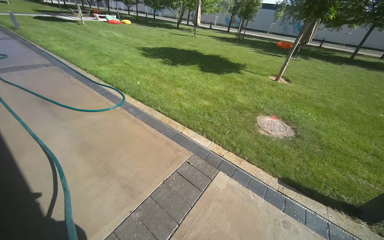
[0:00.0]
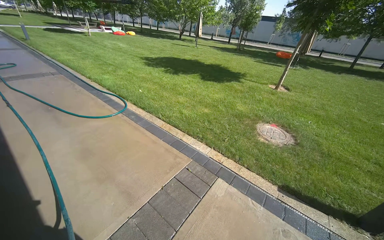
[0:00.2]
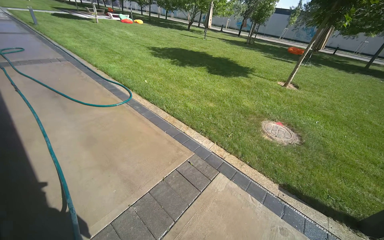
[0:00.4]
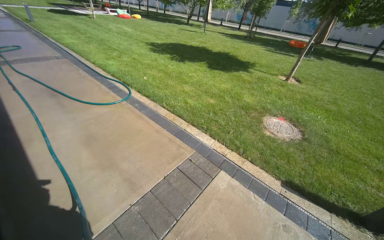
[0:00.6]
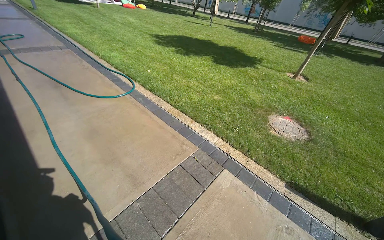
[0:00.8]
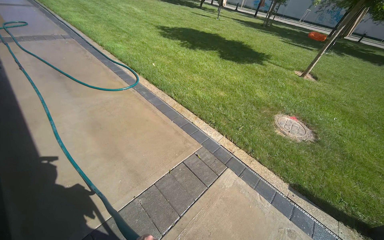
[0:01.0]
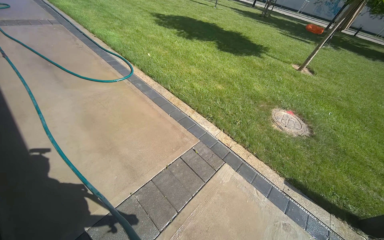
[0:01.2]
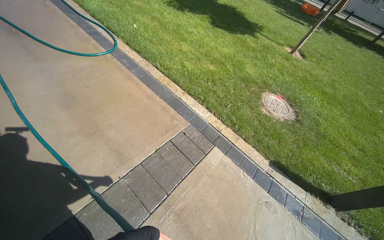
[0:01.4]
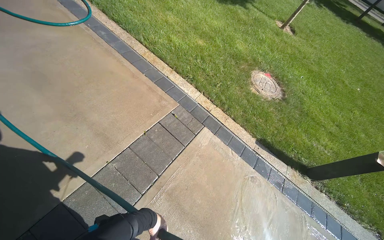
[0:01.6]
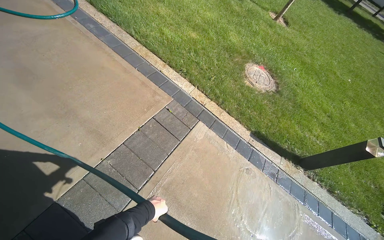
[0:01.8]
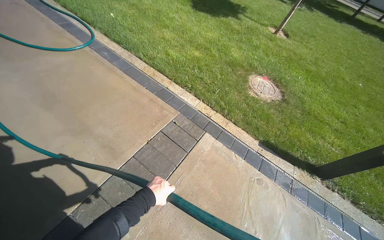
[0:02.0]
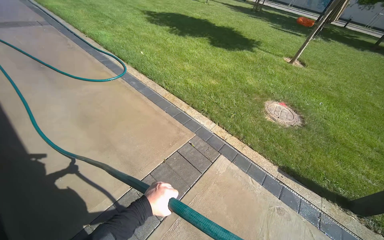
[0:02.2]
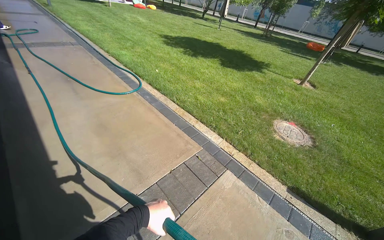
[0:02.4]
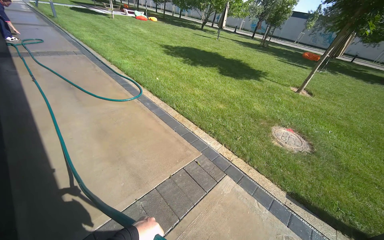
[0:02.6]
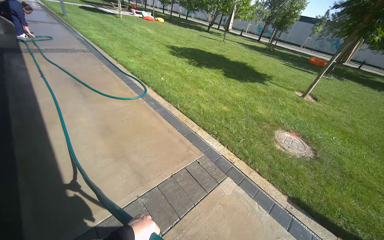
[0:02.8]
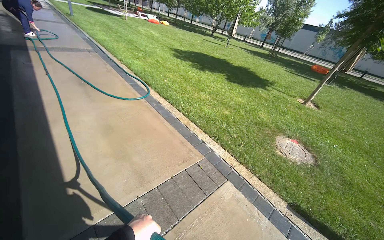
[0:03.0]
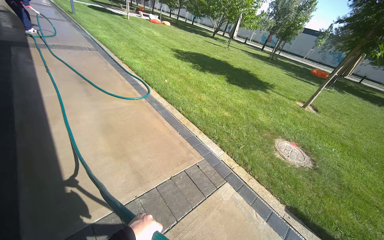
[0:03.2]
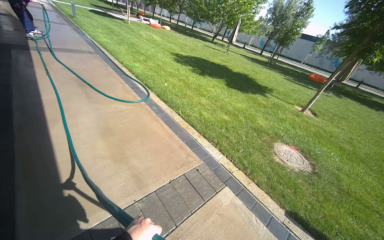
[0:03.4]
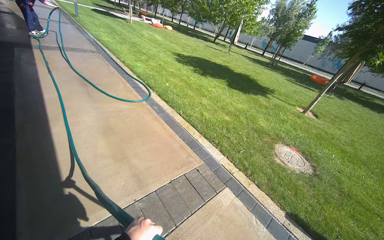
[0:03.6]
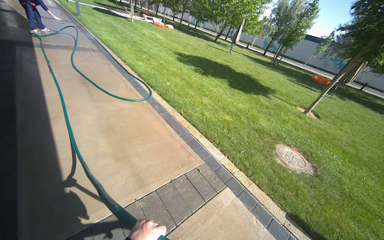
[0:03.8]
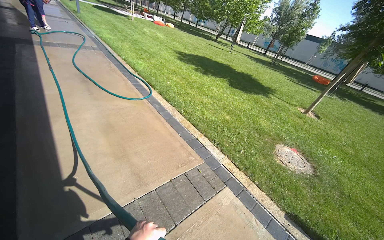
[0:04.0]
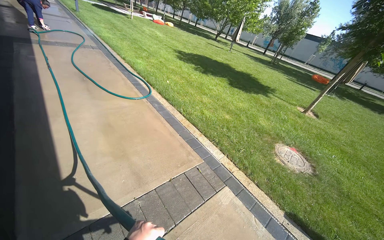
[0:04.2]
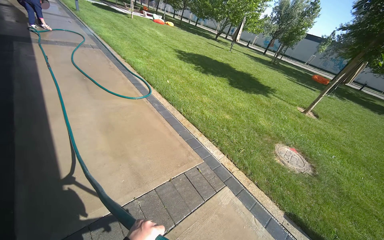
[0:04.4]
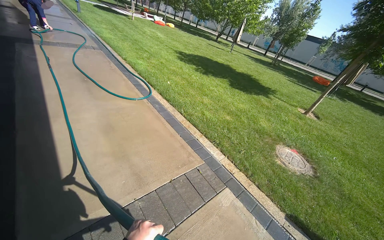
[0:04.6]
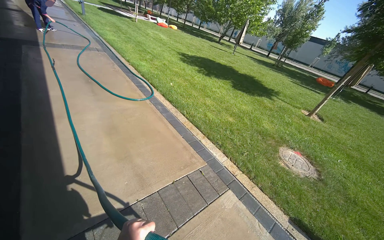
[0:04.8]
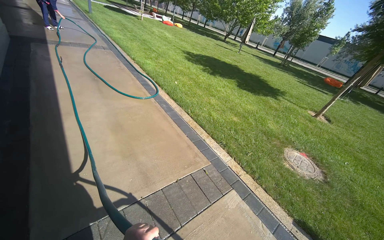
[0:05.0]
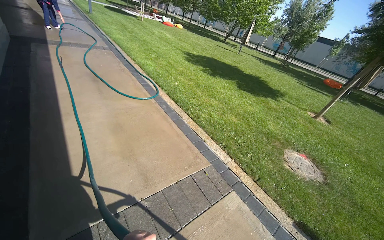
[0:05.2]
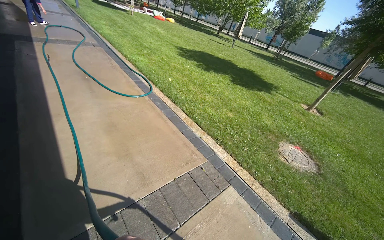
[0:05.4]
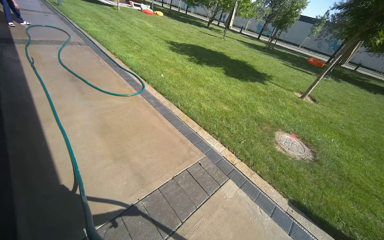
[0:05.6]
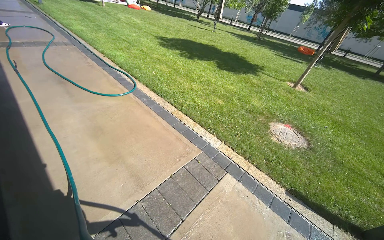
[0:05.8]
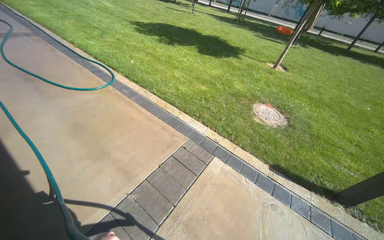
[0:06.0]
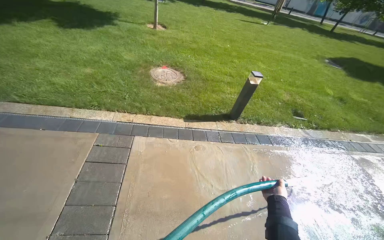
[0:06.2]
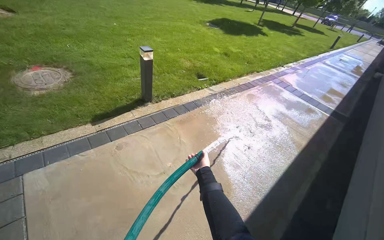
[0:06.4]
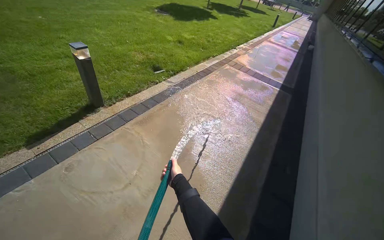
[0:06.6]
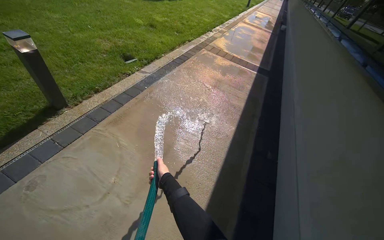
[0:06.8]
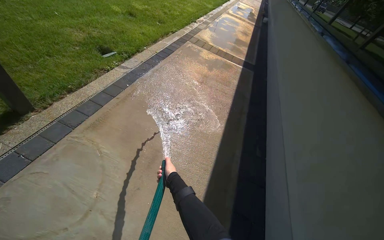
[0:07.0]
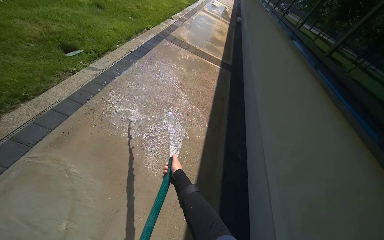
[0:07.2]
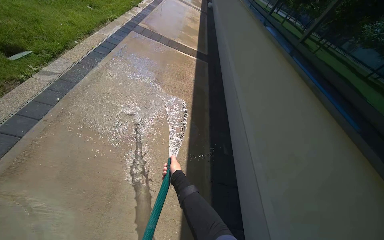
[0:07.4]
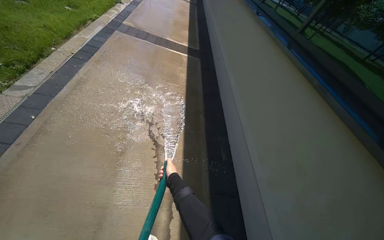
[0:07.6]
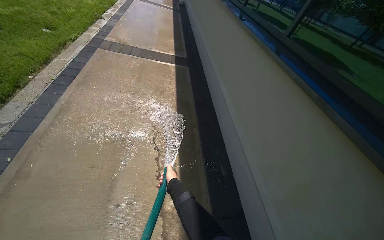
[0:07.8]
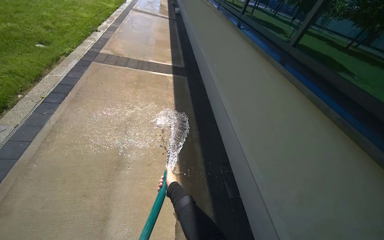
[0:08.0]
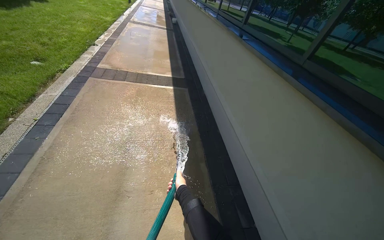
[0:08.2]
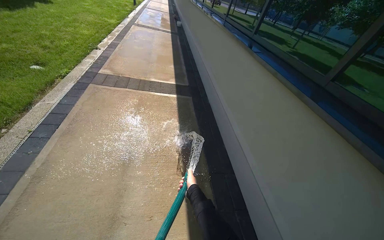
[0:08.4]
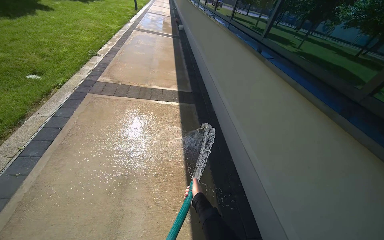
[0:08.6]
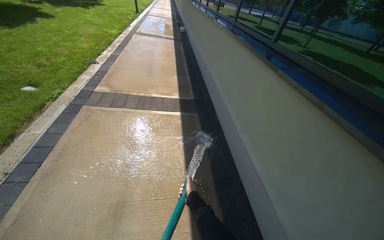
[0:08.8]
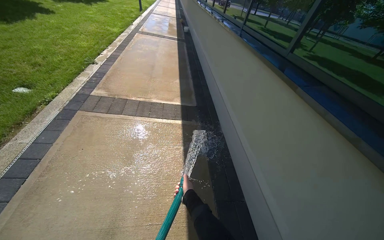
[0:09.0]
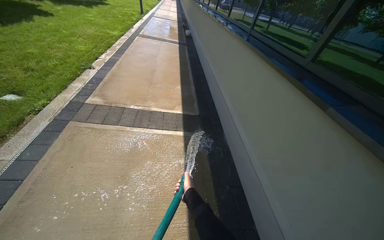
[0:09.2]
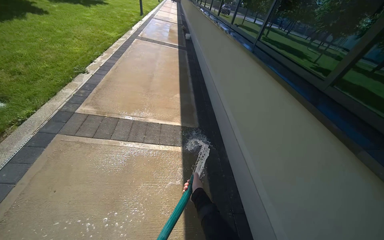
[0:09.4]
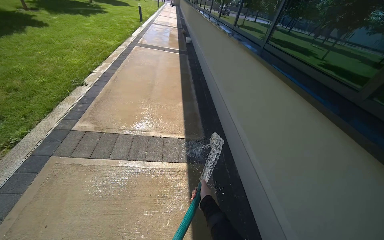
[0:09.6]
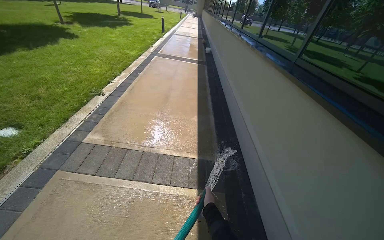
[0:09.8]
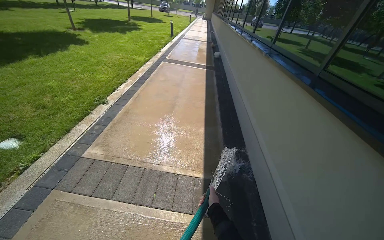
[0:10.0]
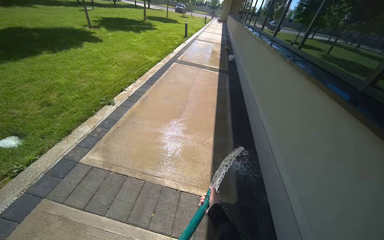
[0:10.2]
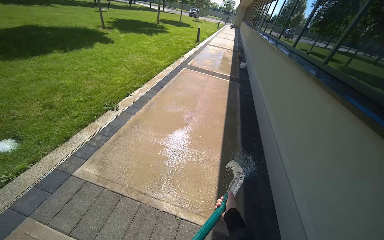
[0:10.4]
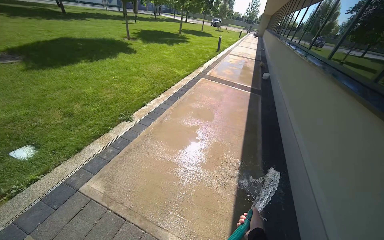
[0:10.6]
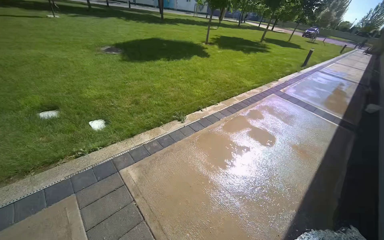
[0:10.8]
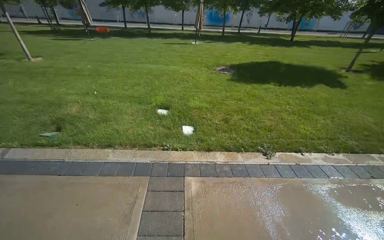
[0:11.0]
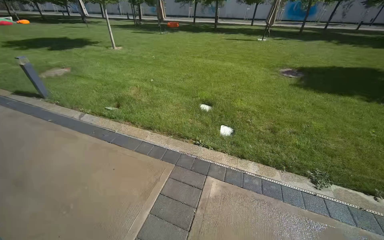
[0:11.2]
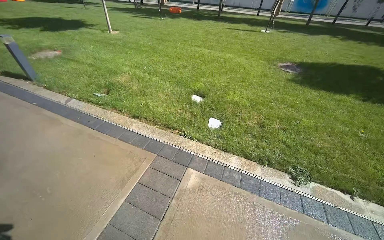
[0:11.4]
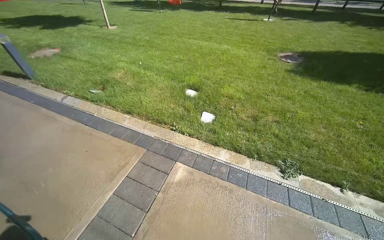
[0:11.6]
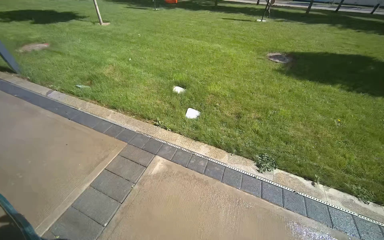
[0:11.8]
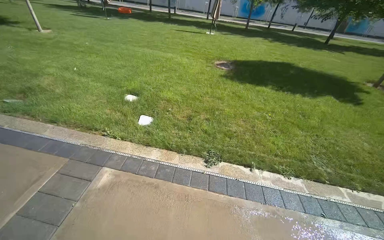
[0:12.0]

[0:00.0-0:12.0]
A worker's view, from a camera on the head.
Job: sweeping floor.
The whole recording: Rinsing concrete ground. The worker sprays water from a hose onto the concrete ground and adjacent grass.
0:00.0 to 0:01.6: The view tilts about 25 degrees downward.
0:01.6 to 0:03.0: The camera pitches upward, by about 25 degrees. The left hand shifts roughly 25 cm nearer to the camera.
0:06.0 to 0:07.6: The wearer moves roughly 1.5 m. The wearer's head swings about 125 degrees to the right. The view tilts some 35 degrees downward.
0:07.6 to 0:09.0: The head travels about 1.5 m.
0:09.0 to 0:10.4: The camera is carried approximately 1.5 m. The wearer's head swings approximately 20 degrees to the left.

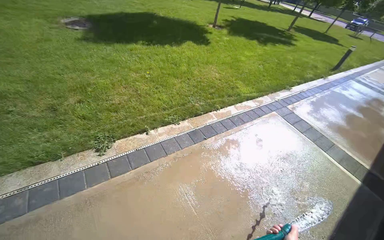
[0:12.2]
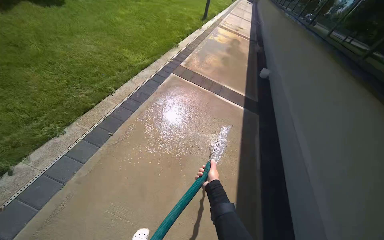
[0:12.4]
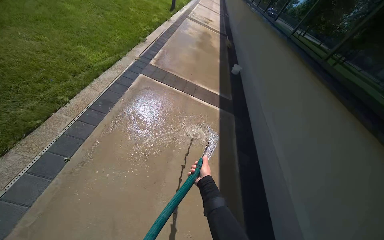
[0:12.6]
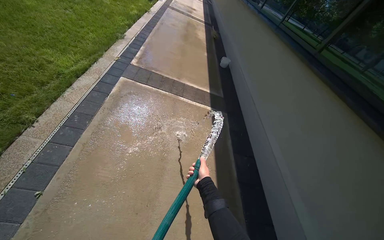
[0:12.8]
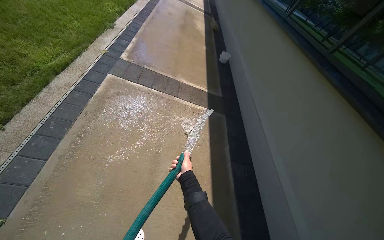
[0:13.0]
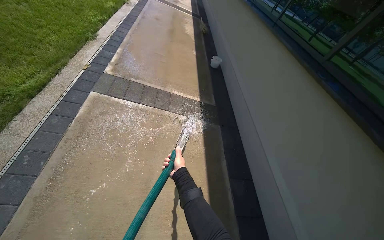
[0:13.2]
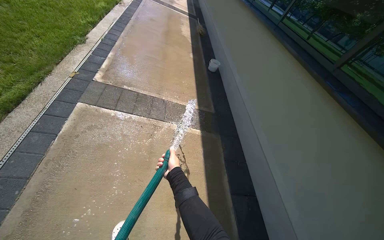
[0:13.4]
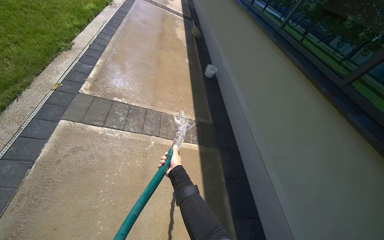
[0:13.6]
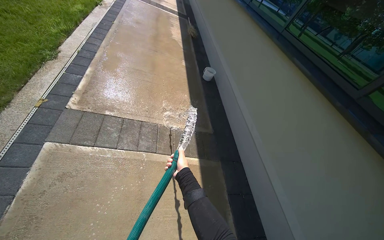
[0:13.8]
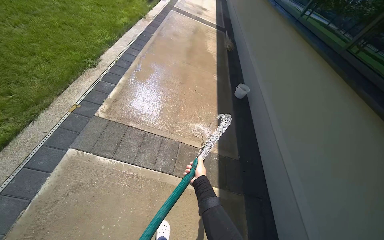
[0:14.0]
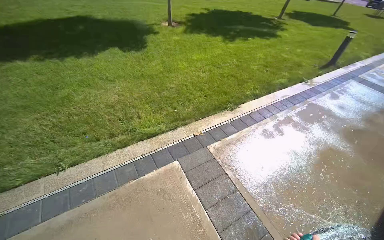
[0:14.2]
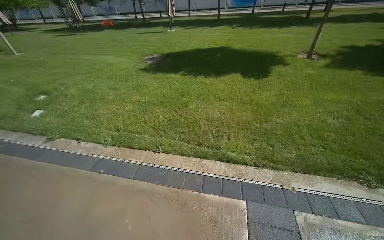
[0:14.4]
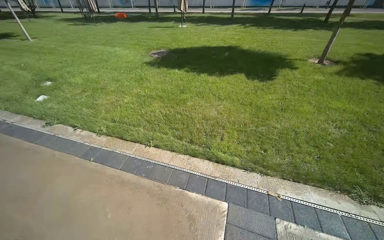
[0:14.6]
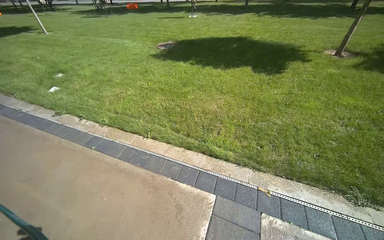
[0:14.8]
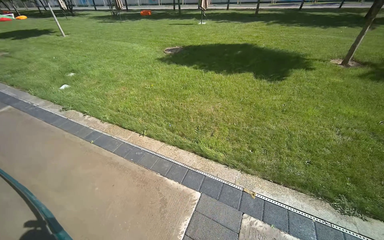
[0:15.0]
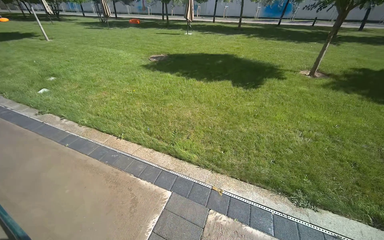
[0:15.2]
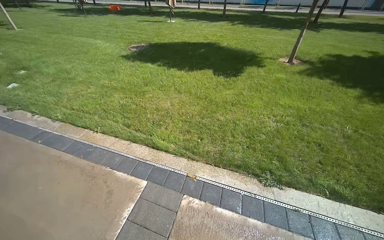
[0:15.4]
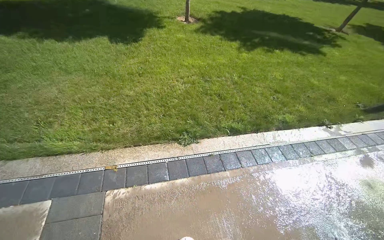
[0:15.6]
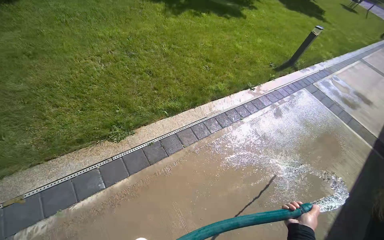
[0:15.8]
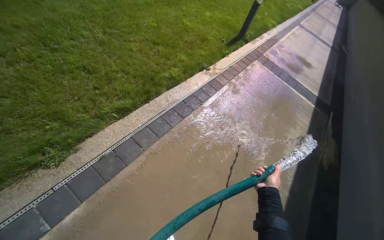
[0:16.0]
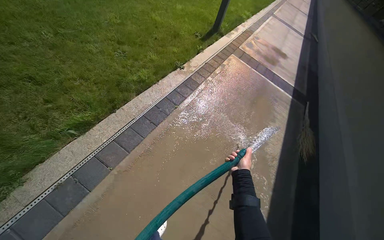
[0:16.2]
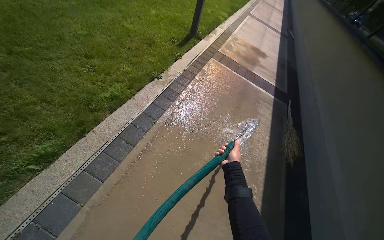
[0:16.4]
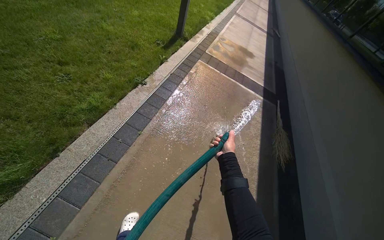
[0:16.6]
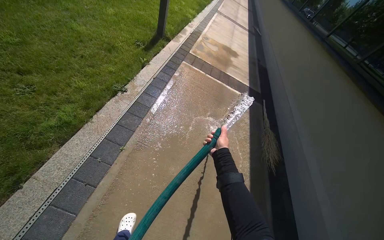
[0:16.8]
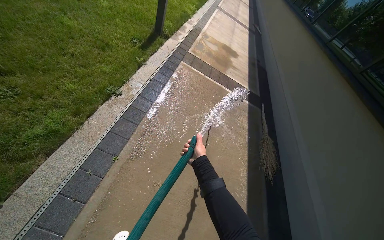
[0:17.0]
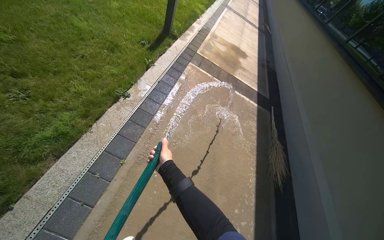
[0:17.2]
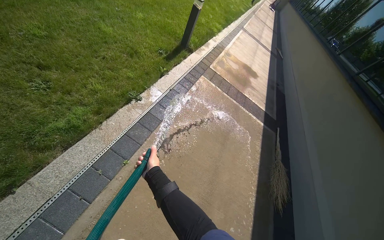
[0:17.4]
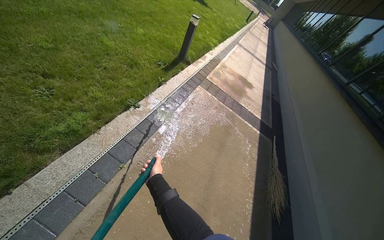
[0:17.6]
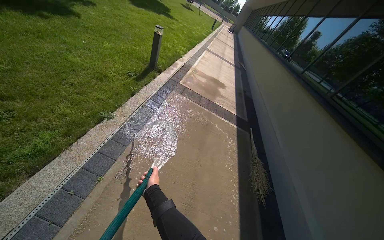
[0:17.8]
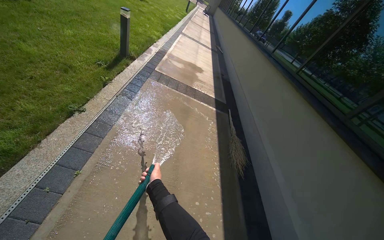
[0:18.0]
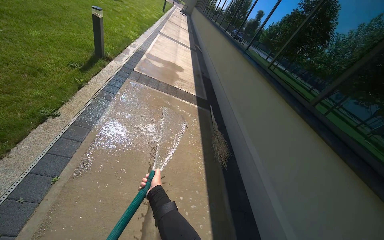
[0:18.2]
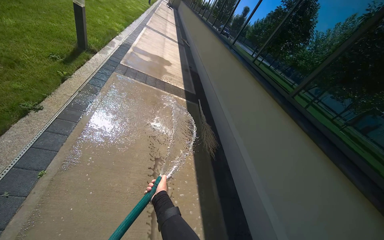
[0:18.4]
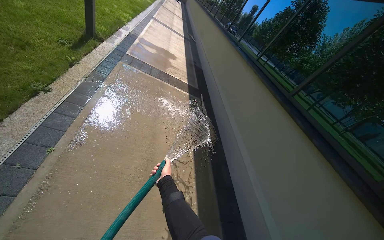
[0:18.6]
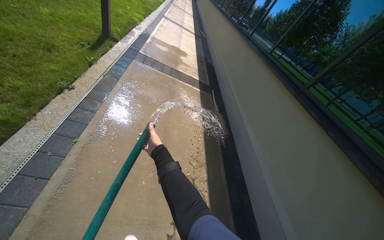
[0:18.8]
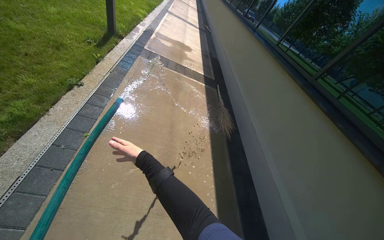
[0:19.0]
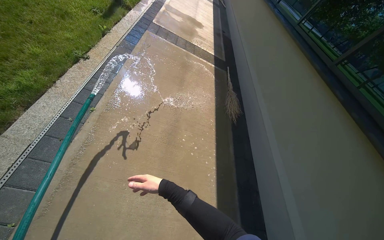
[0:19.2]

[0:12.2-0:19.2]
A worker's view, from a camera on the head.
Job: sweeping floor.
The whole recording: Rinsing concrete ground. The worker sprays water from a hose onto the concrete ground and adjacent grass.
0:15.0 to 0:16.4: The head travels roughly 1.5 m. The wearer looks about 90 degrees further to the right. The view tips downward by about 30 degrees.
0:16.4 to 0:17.8: The right hand shifts roughly 10 cm to the left.
0:17.8 to 0:19.2: The camera is carried about 40 cm. The camera pitches downward, by about 15 degrees.
